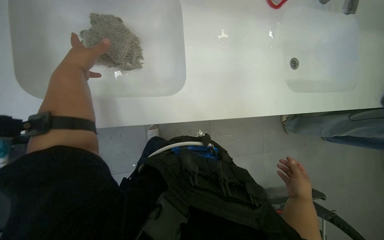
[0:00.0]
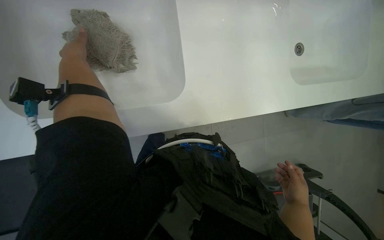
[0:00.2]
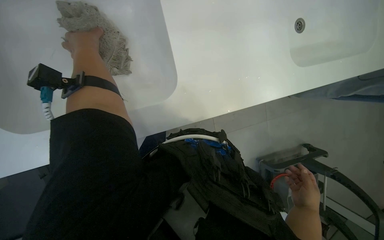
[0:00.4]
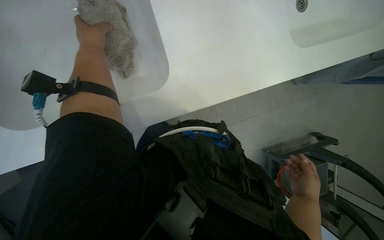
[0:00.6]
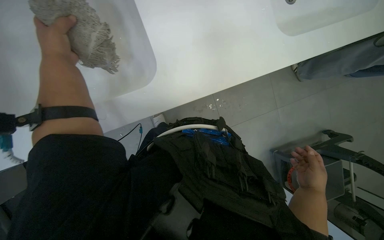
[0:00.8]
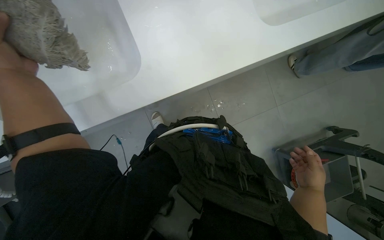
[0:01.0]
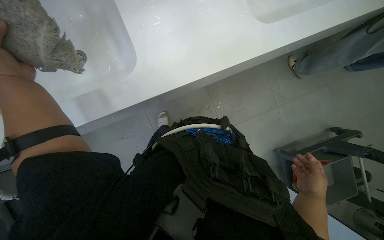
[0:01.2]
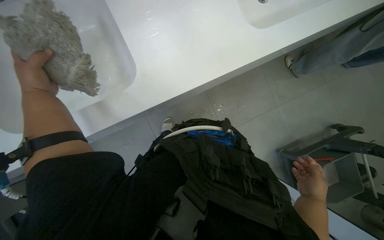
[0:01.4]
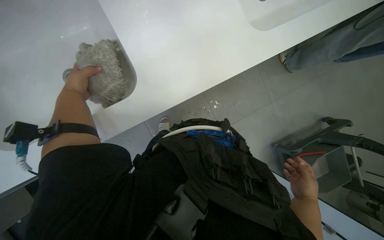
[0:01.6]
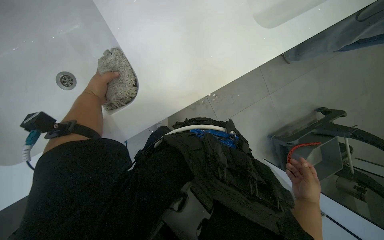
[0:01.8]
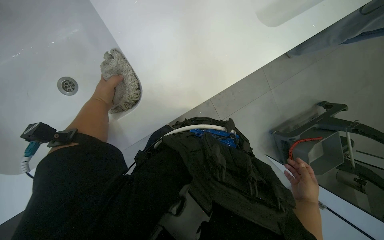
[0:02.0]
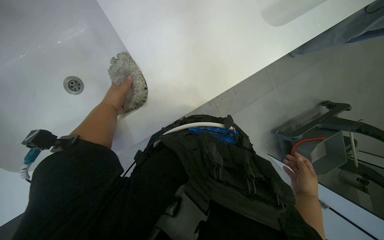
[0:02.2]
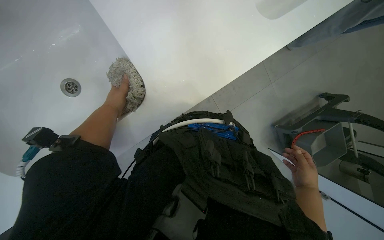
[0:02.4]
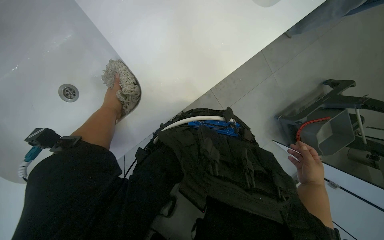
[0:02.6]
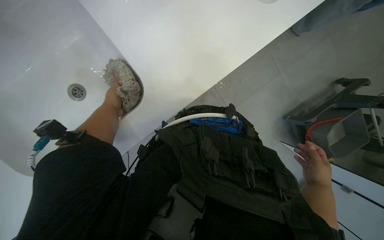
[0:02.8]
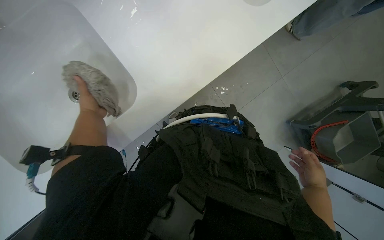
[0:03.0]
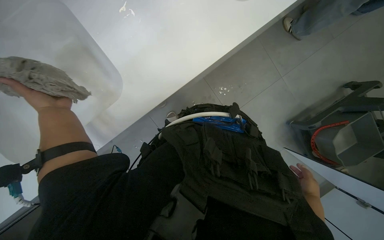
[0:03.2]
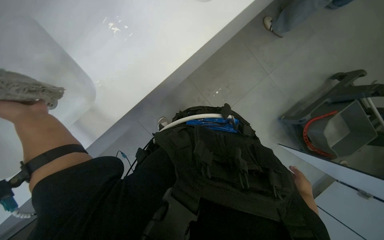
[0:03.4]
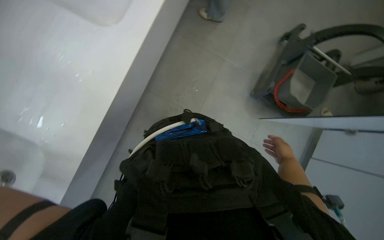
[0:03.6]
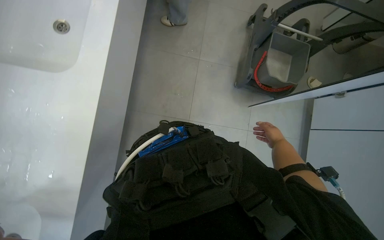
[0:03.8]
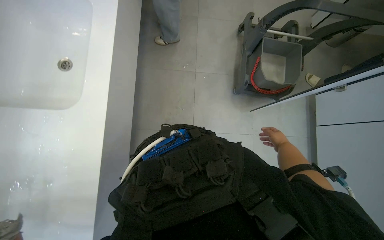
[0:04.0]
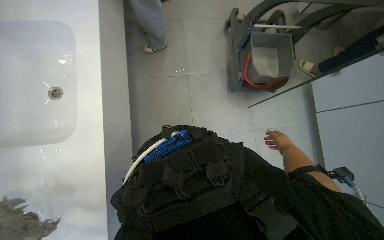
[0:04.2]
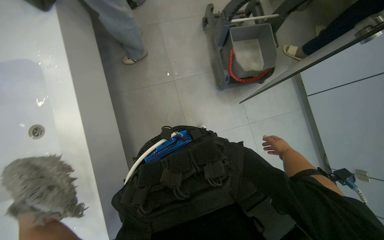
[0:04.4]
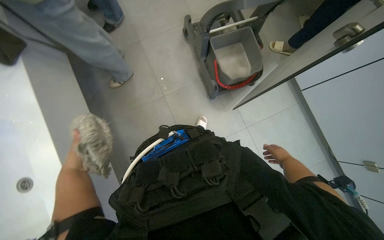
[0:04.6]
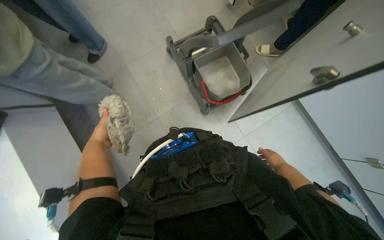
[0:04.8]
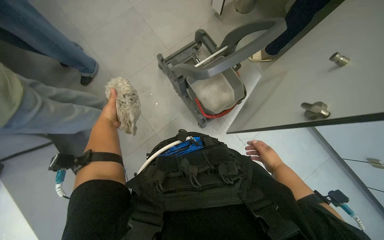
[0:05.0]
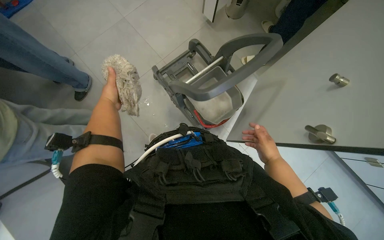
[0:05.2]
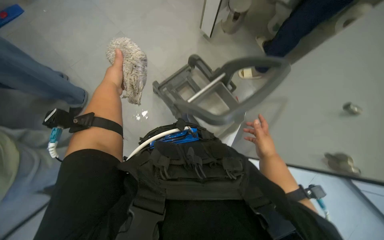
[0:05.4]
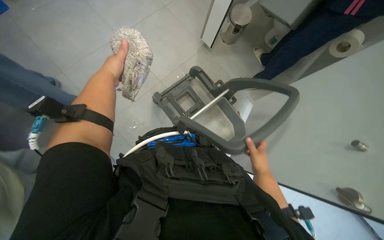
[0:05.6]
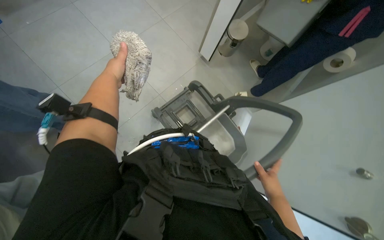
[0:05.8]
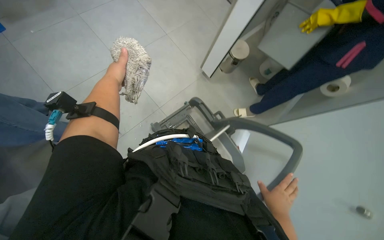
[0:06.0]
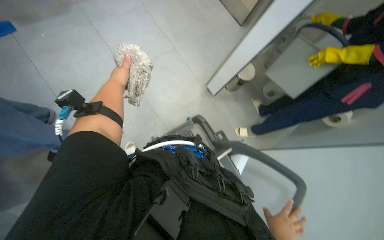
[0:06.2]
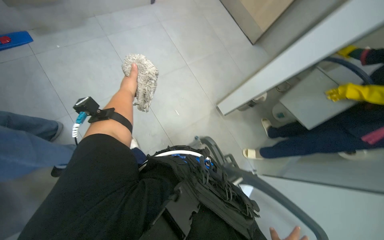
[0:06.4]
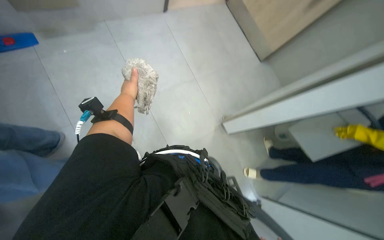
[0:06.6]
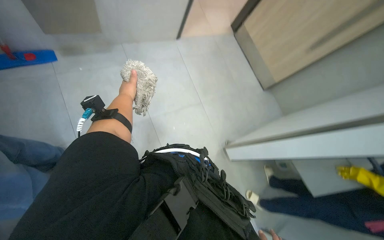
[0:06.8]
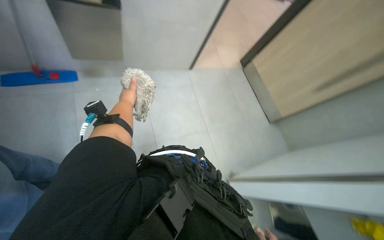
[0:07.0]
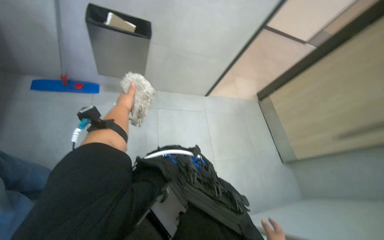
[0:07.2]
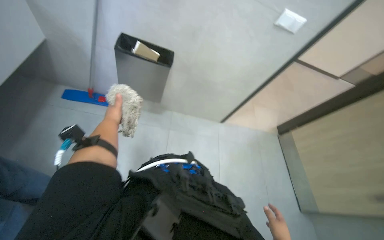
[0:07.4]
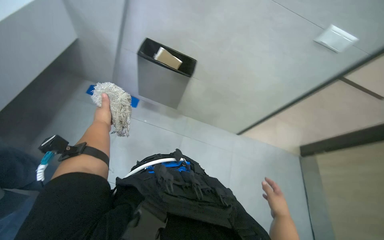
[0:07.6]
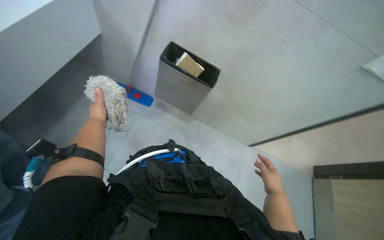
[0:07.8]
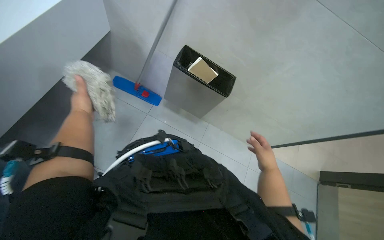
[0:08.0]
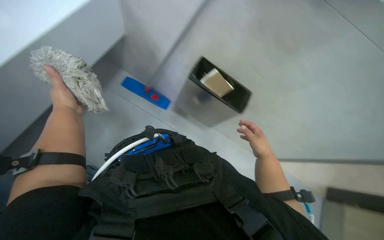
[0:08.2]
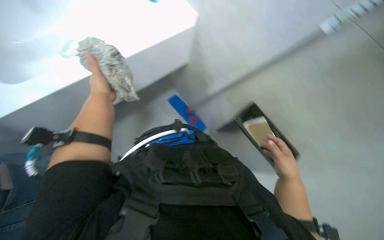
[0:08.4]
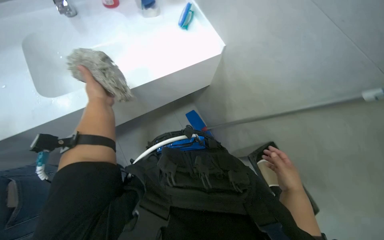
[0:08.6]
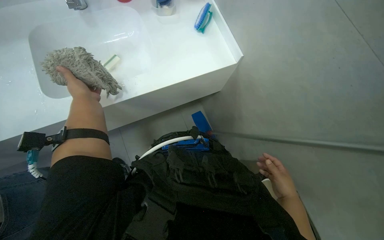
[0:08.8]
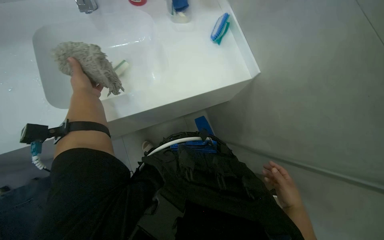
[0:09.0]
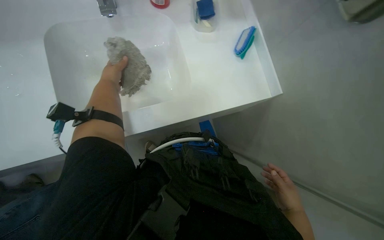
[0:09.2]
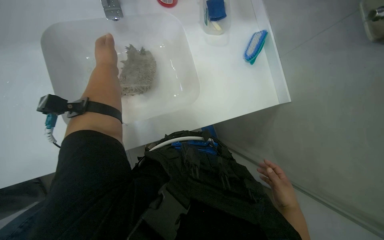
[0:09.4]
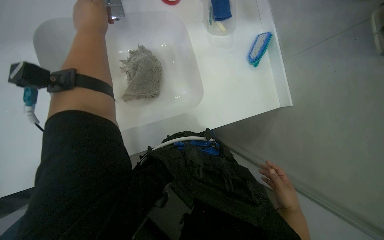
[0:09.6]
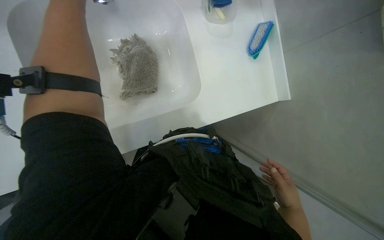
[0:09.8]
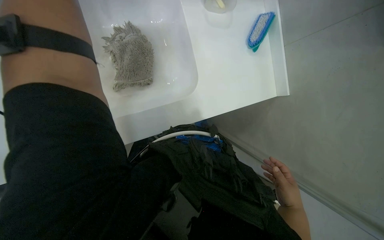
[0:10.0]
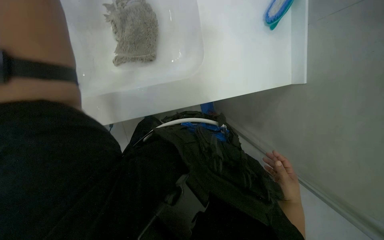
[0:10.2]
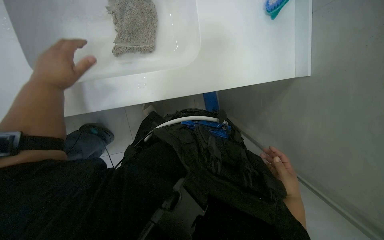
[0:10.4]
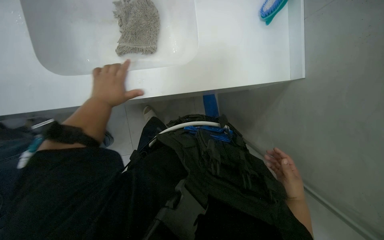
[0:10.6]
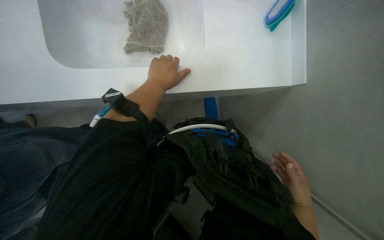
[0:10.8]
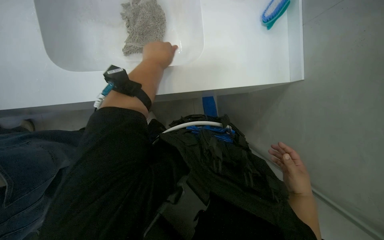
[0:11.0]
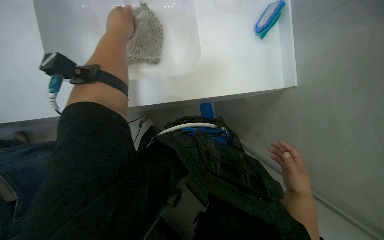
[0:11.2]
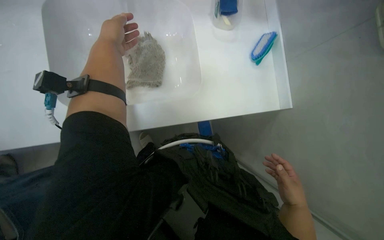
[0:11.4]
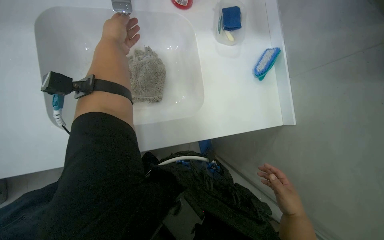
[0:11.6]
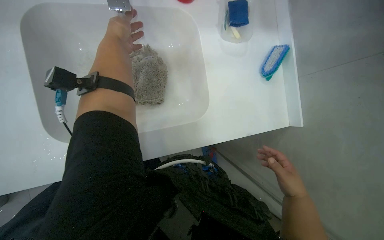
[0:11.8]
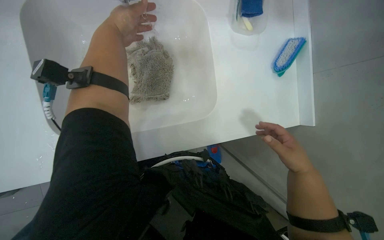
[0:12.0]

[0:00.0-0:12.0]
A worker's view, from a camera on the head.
Job: preparing cleaning supplies.
The whole recording: Washing mop head in sink. The worker washes and wrings out the mop head in the sink, then places it into a bucket.
0:00.0 to 0:01.6: The left hand swings nearer and farther, about 15 cm each way, with 2 reversals.
0:01.6 to 0:03.0: The hands work in one place, with small movements.
0:03.0 to 0:04.4: The scene turns about 65 degrees counterclockwise in the picture.
0:04.4 to 0:06.0: The view tips upward by about 35 degrees.
0:06.0 to 0:07.6: The head rotates approximately 45 degrees to the left. The view tilts some 45 degrees upward.
0:07.6 to 0:09.0: The wearer's head swings approximately 20 degrees to the left. The right hand travels up the picture by approximately 35 cm. The left hand travels up the picture by approximately 20 cm.
0:09.0 to 0:10.4: The view tips downward by about 20 degrees.
0:10.4 to 0:12.0: The view tilts approximately 20 degrees upward. The right hand goes roughly 20 cm up the picture. Meanwhile the left hand moves up the picture and to the right, roughly 15 cm.

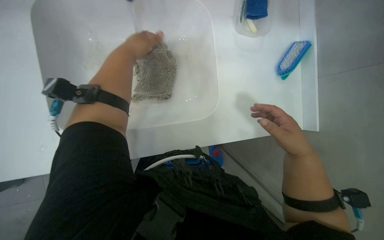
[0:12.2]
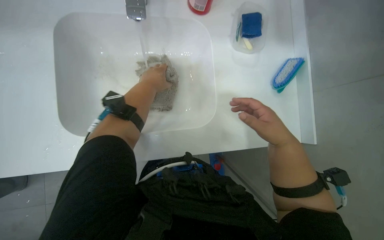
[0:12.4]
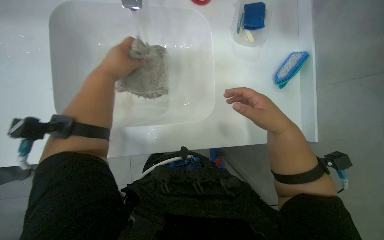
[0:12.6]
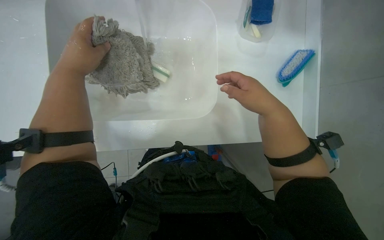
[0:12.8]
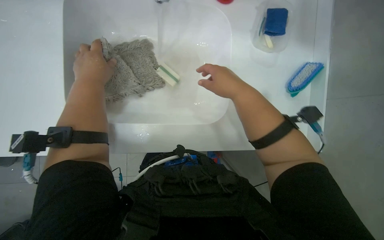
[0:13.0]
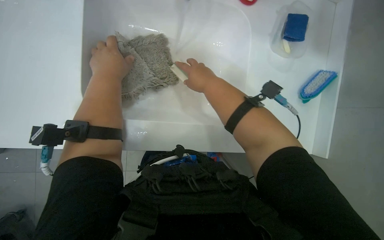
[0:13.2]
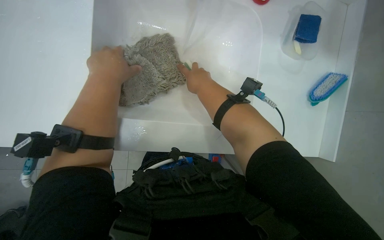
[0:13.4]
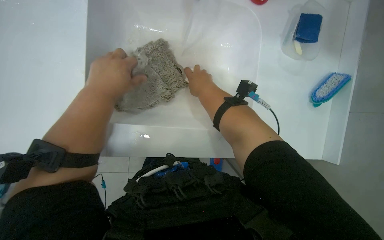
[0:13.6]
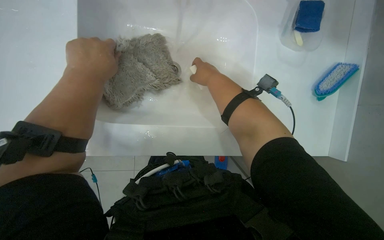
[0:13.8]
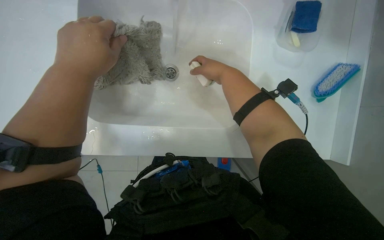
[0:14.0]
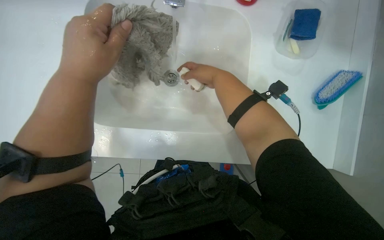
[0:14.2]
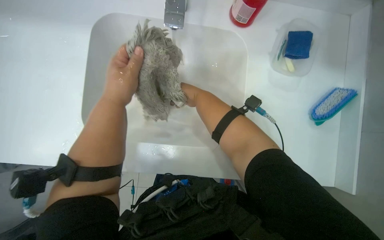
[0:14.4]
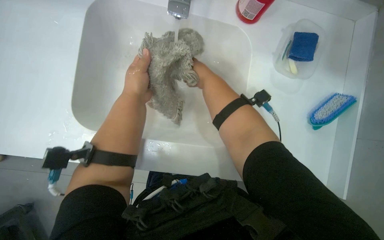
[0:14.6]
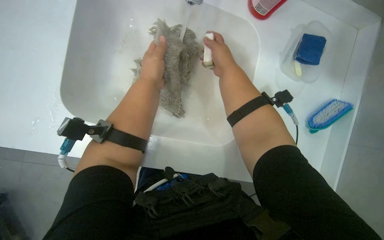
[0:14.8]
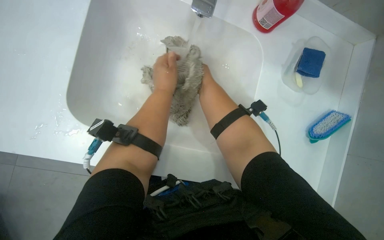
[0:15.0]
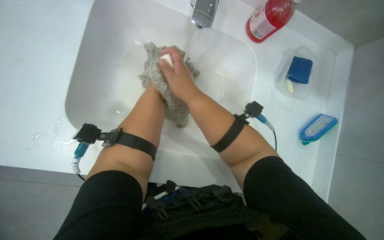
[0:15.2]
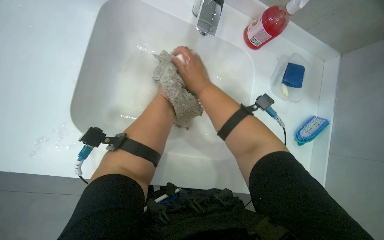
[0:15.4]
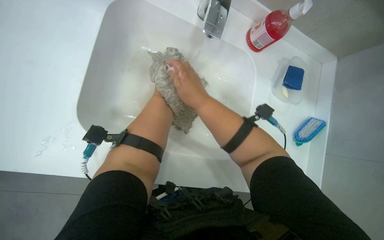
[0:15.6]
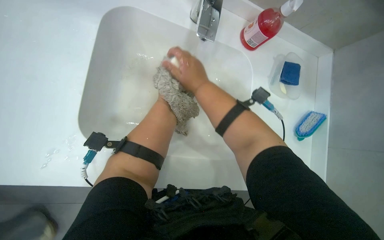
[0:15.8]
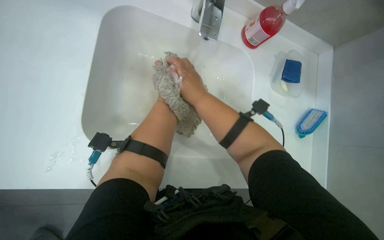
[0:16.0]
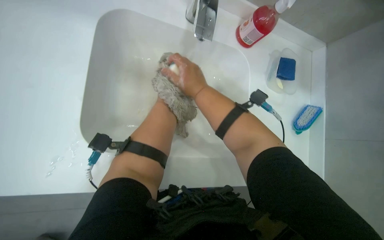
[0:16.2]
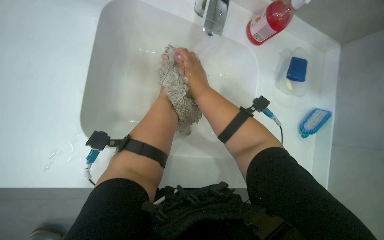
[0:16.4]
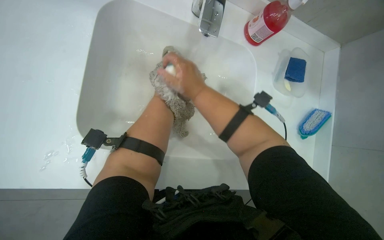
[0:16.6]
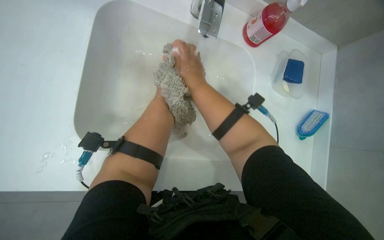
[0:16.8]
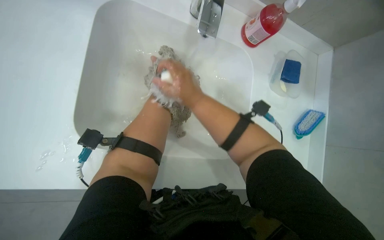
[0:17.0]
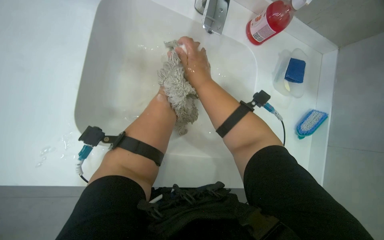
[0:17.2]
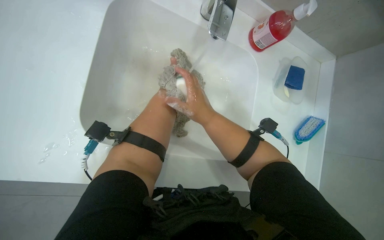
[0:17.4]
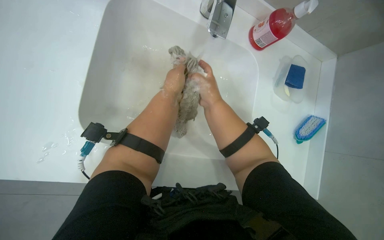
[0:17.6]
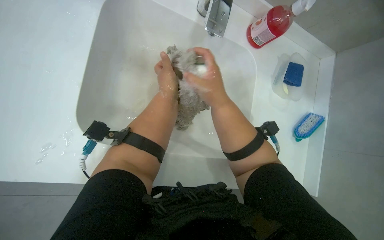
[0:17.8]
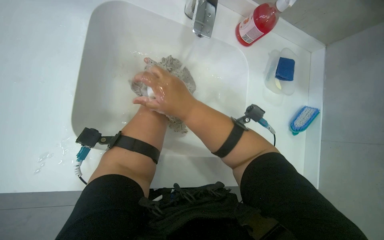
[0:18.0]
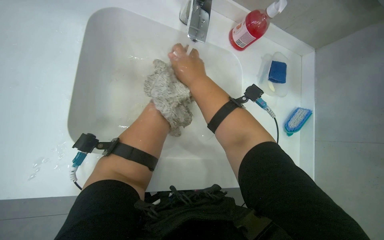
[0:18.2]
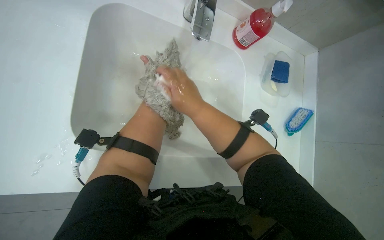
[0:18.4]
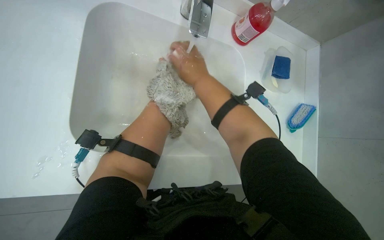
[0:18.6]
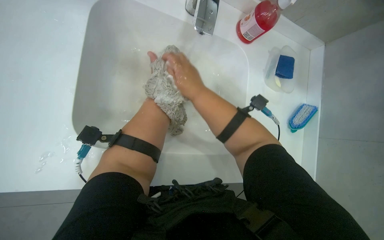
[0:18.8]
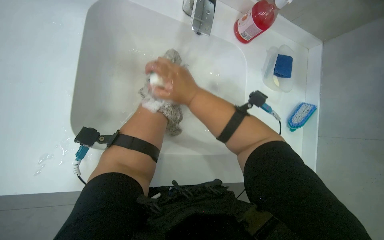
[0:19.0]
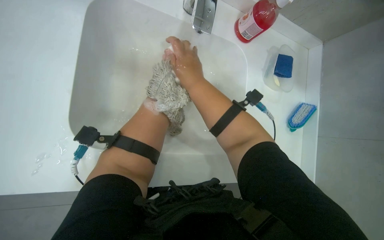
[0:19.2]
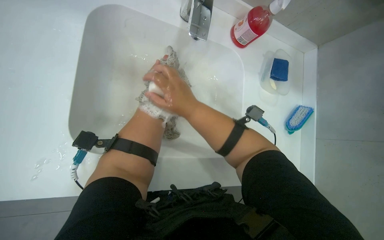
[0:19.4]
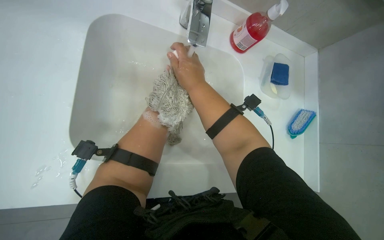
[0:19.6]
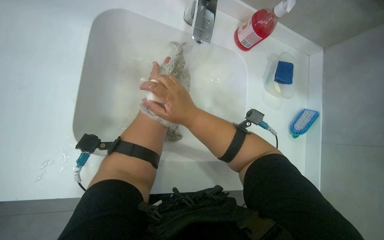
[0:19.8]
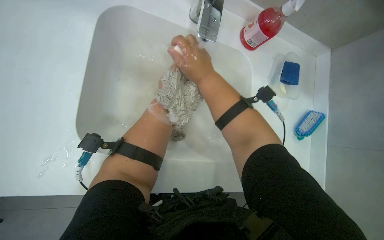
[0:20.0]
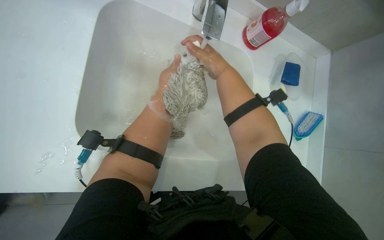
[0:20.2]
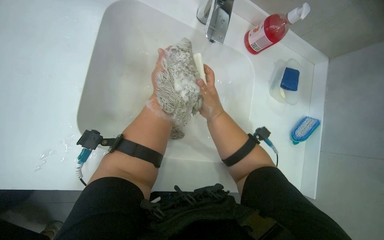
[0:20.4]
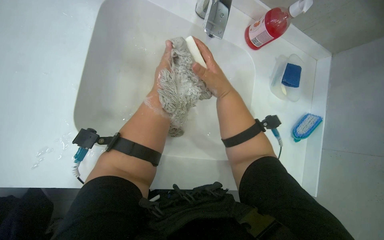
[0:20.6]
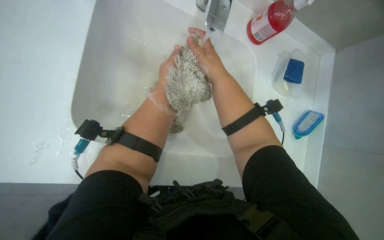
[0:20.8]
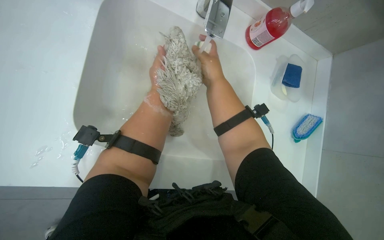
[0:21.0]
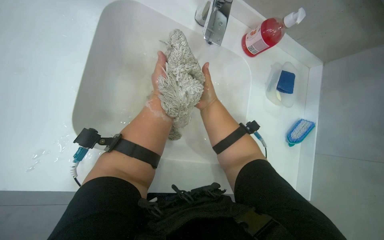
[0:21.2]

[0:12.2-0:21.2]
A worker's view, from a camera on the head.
Job: preparing cleaning supplies.
The whole recording: Washing mop head in sink. The worker washes and wrings out the mop head in the sink, then places it into a bucket.
0:13.8 to 0:15.2: The right hand is displaced nearer to the camera and to the left by some 15 cm.
0:19.8 to 0:21.2: The right hand goes some 10 cm farther from the camera.
